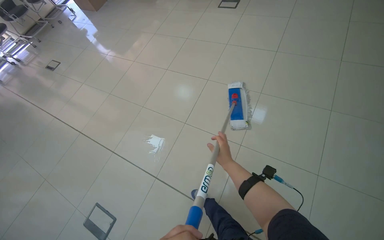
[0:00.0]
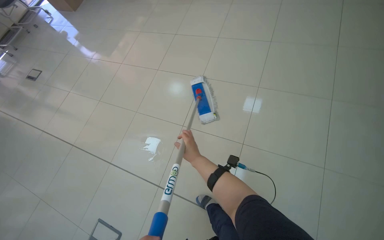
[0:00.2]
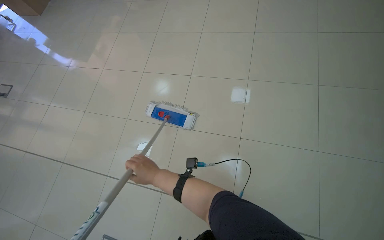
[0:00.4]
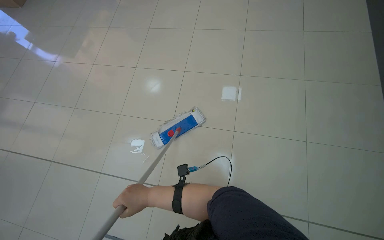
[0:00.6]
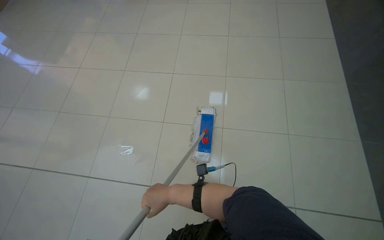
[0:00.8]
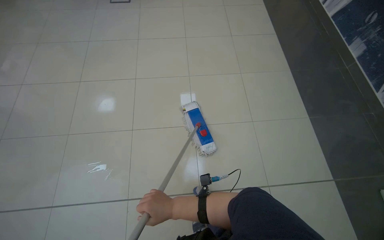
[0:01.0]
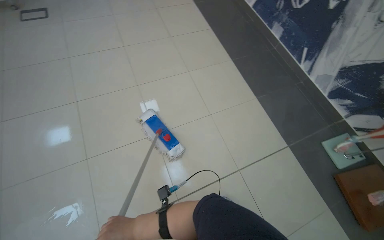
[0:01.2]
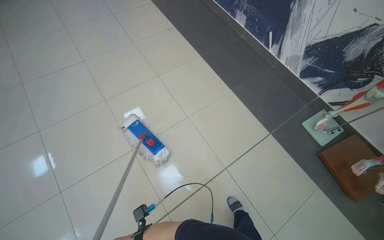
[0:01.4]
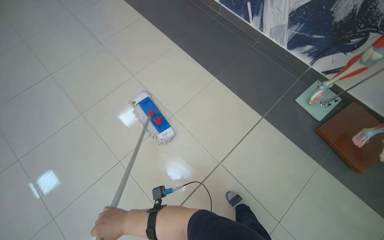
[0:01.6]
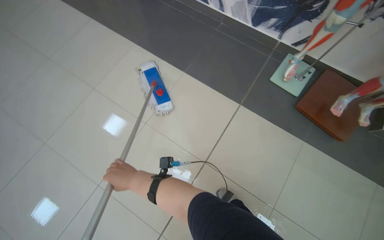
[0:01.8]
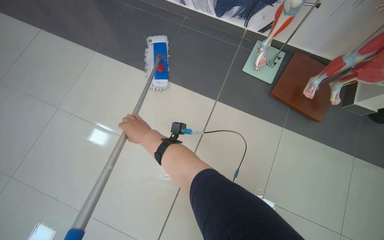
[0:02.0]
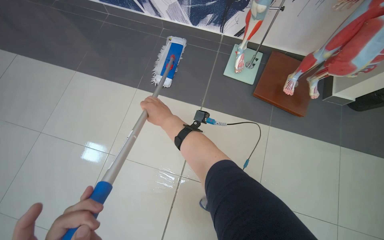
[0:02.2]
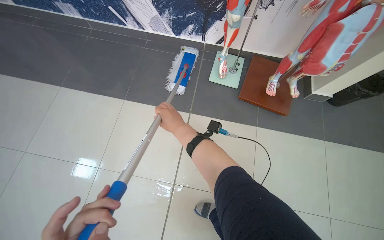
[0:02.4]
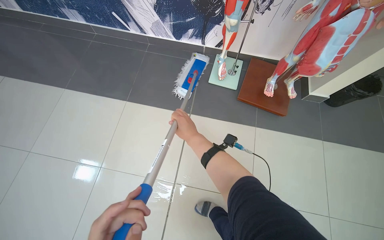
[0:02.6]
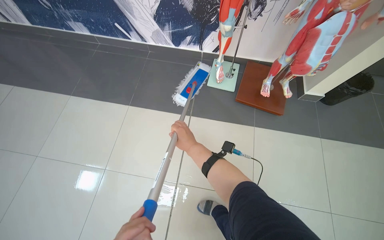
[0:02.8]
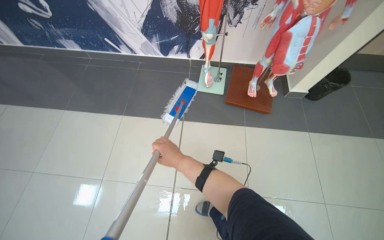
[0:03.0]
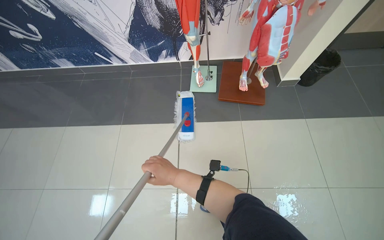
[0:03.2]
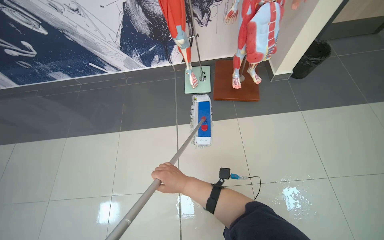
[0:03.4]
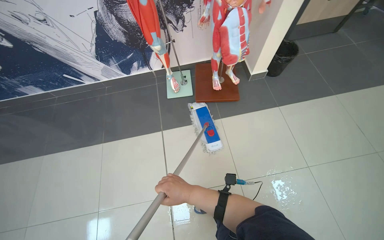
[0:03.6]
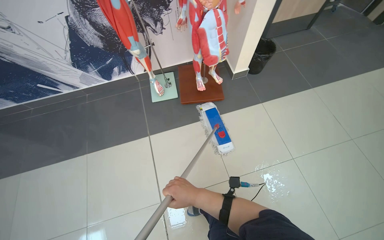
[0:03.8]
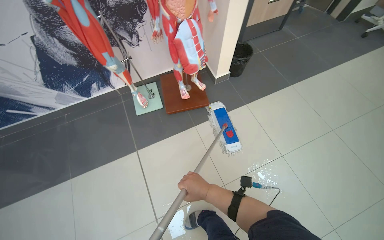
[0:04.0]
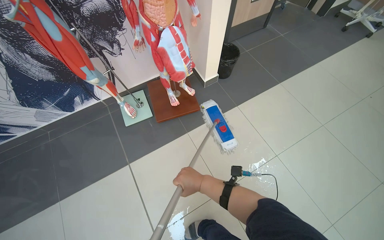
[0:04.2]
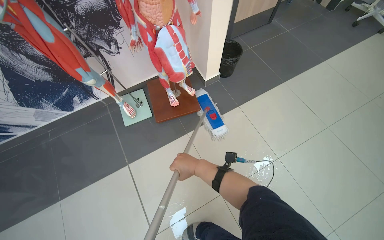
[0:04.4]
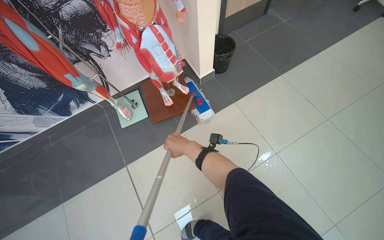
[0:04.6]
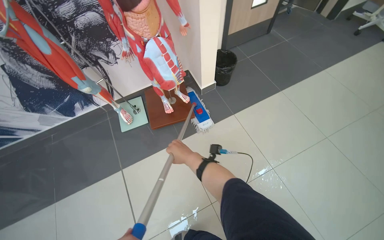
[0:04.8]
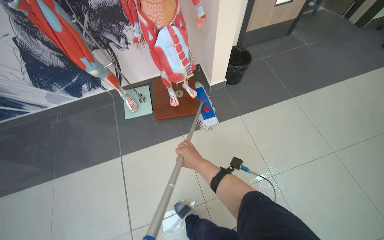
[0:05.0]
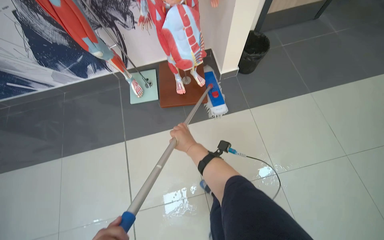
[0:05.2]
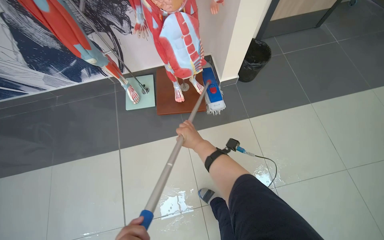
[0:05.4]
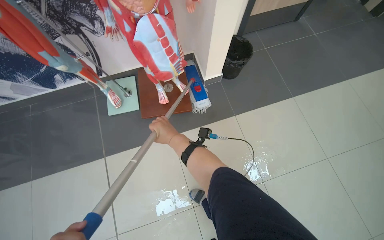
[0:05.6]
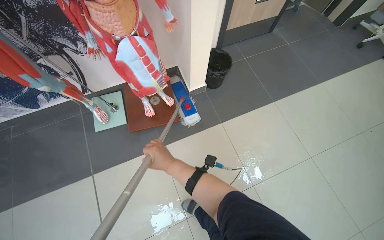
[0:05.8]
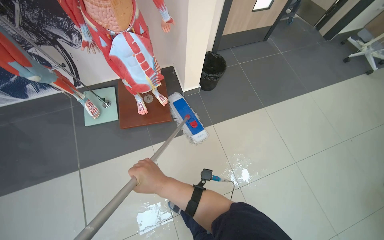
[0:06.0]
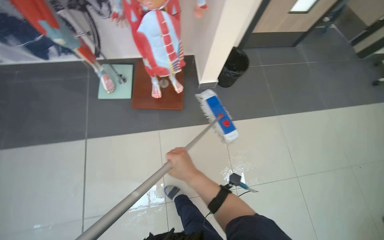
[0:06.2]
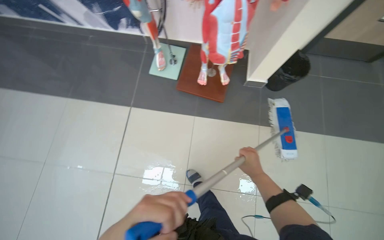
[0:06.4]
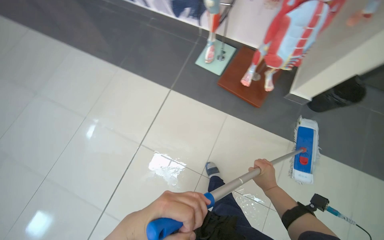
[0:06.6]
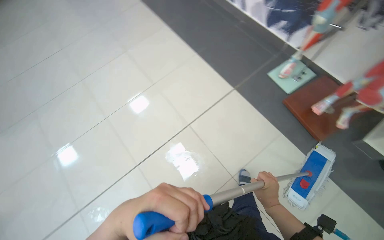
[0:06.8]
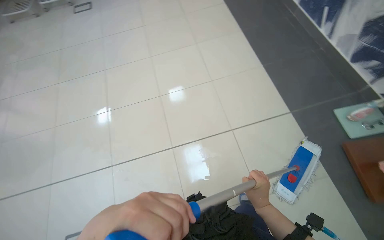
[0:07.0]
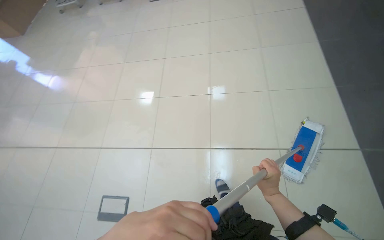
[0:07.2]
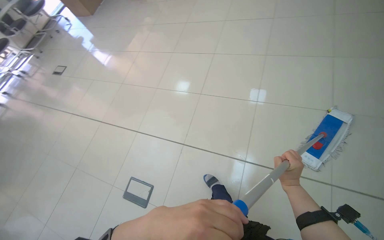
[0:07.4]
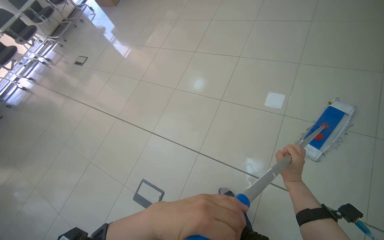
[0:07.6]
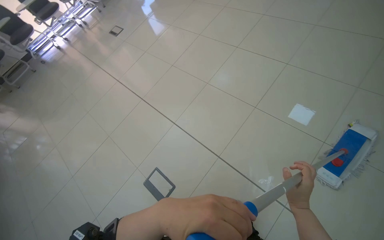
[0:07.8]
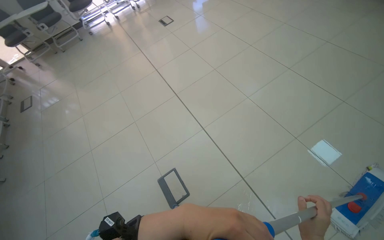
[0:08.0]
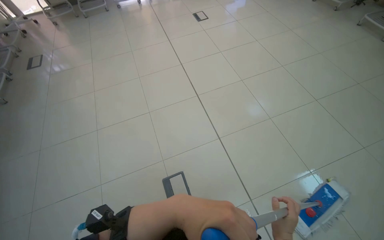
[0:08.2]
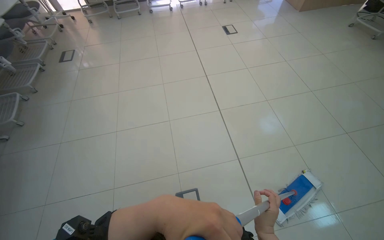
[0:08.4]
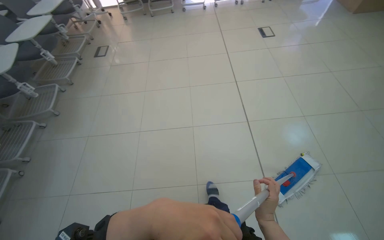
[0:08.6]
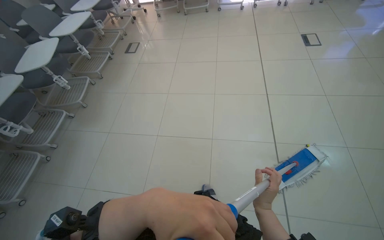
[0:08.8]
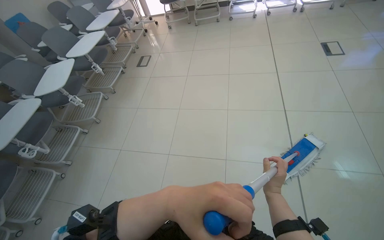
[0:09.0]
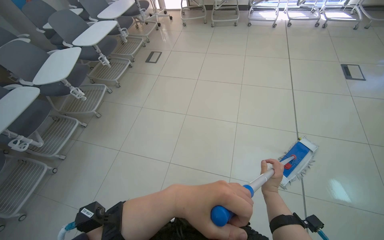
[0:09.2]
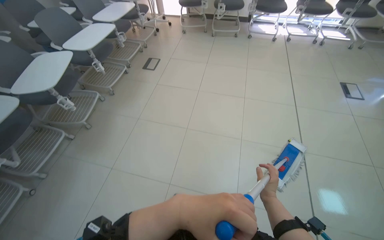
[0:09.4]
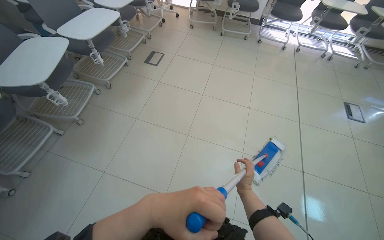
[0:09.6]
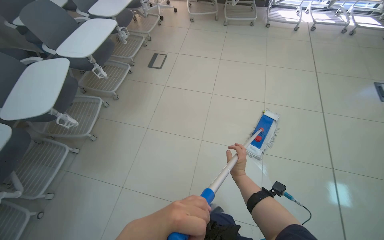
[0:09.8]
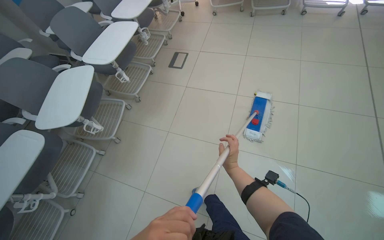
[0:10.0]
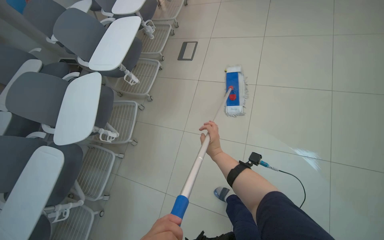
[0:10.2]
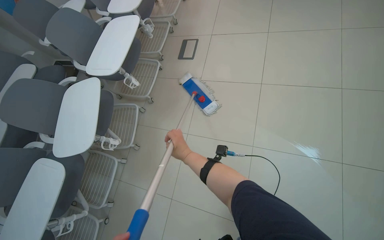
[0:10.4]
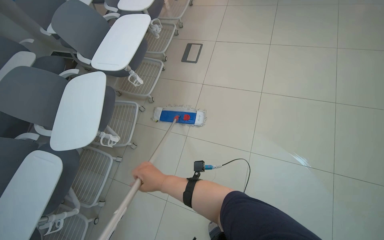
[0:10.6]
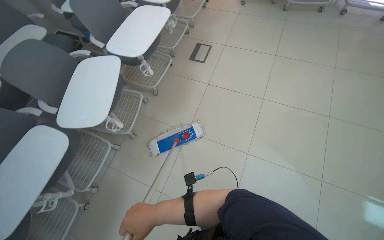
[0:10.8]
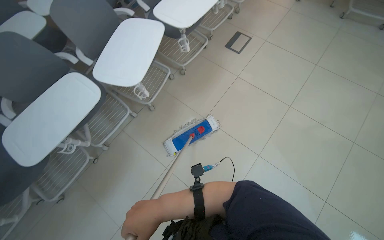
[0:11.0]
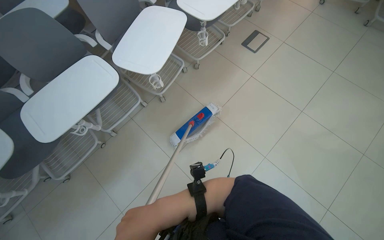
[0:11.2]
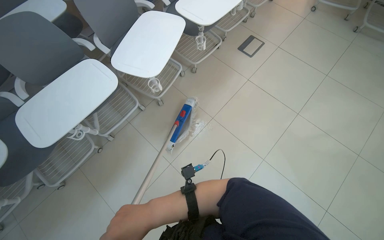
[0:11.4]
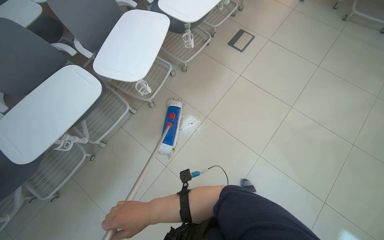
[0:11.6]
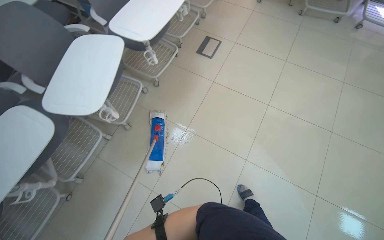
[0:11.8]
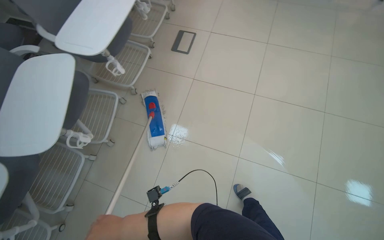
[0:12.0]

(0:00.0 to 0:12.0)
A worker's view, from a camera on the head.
Job: mopping floor.
The whole recording: Mopping the floor. The worker mops the tiled floor, periodically wringing the mop and opening/closing doors to access new areas.
0:00.0 - 0:01.6: The head turns to the right by approximately 55 degrees.
0:01.6 - 0:03.0: The head rotates roughly 40 degrees to the right.
0:03.0 - 0:04.4: The head rotates roughly 35 degrees to the right. The right hand travels to the right by some 35 cm.
0:09.0 - 0:10.4: The camera is carried about 1 m. The view tips downward by approximately 15 degrees.

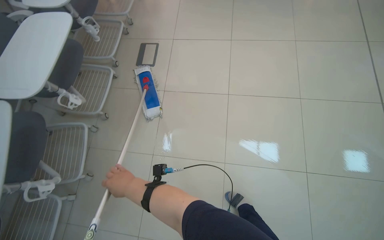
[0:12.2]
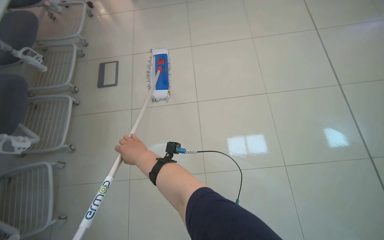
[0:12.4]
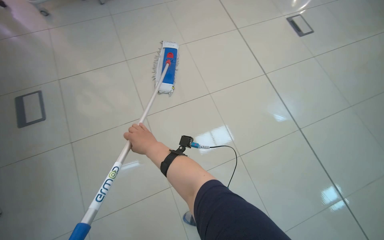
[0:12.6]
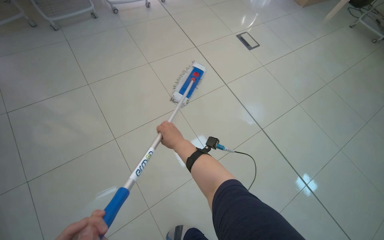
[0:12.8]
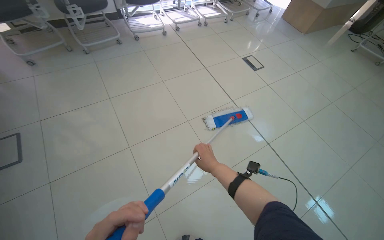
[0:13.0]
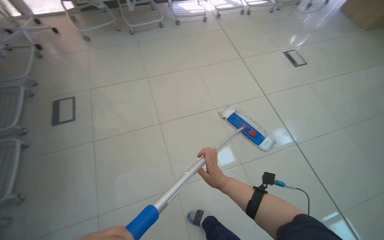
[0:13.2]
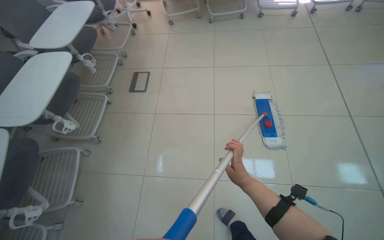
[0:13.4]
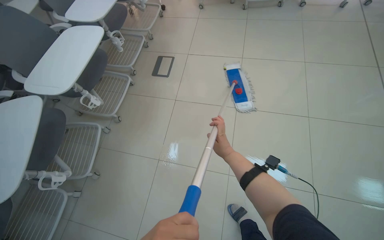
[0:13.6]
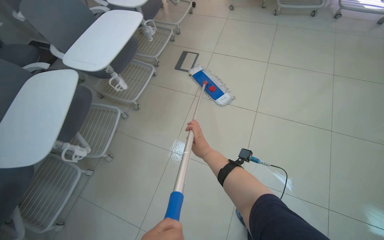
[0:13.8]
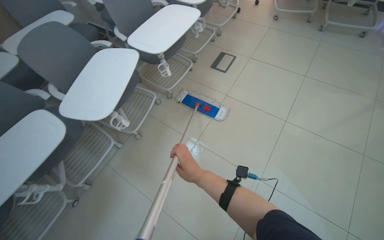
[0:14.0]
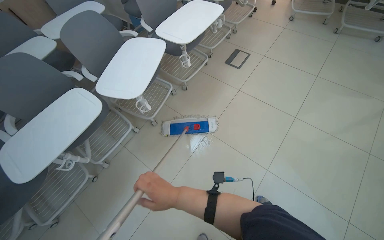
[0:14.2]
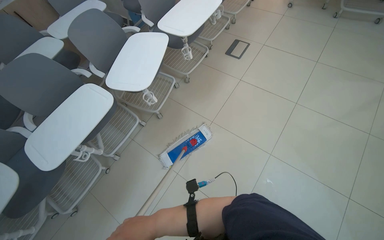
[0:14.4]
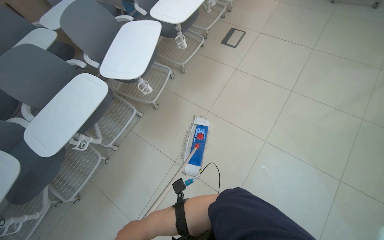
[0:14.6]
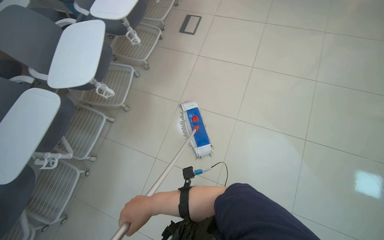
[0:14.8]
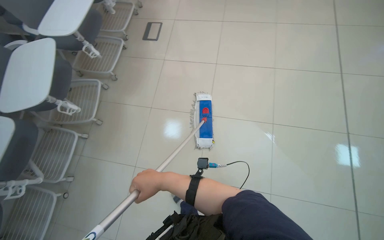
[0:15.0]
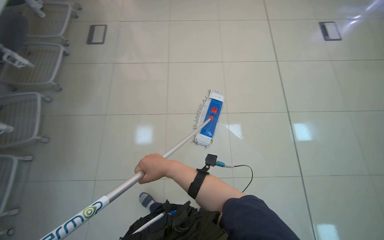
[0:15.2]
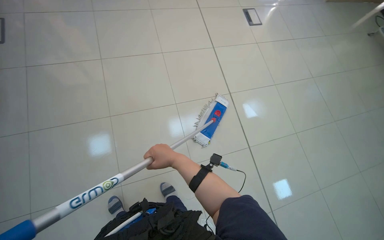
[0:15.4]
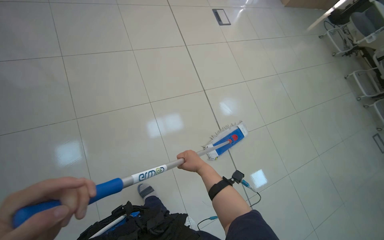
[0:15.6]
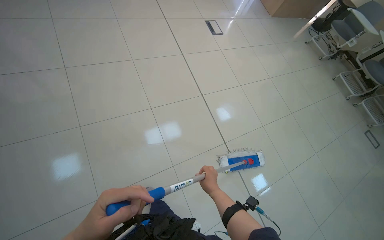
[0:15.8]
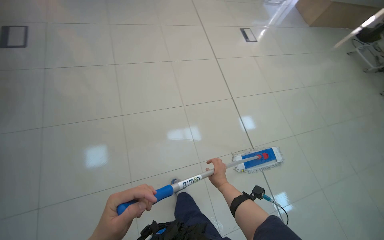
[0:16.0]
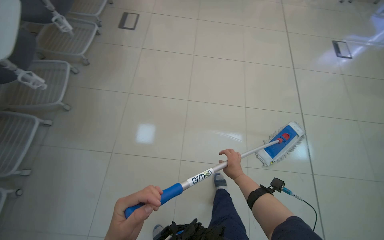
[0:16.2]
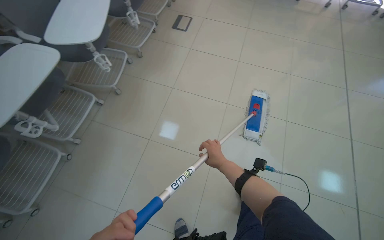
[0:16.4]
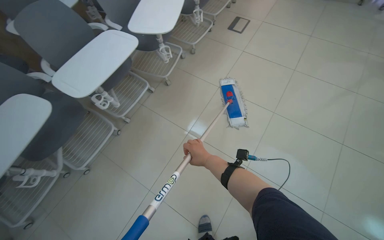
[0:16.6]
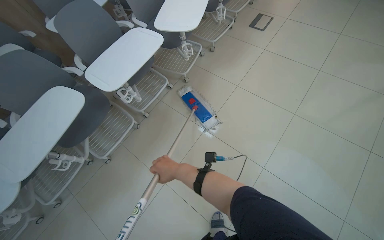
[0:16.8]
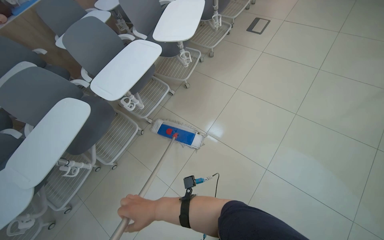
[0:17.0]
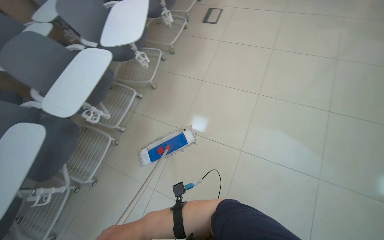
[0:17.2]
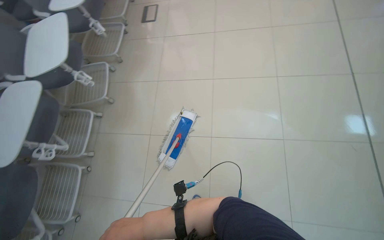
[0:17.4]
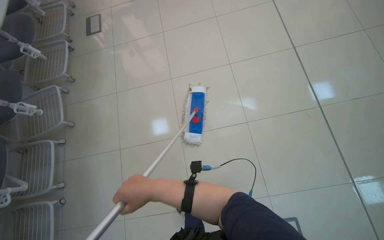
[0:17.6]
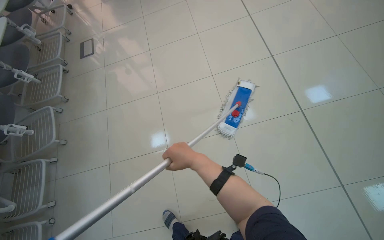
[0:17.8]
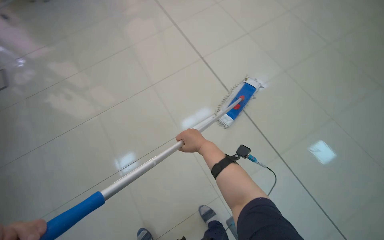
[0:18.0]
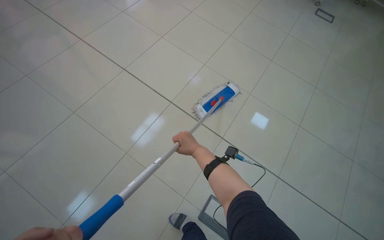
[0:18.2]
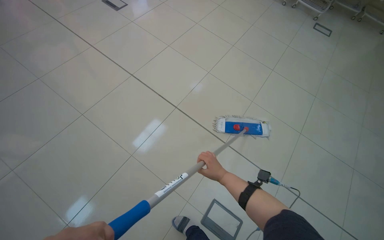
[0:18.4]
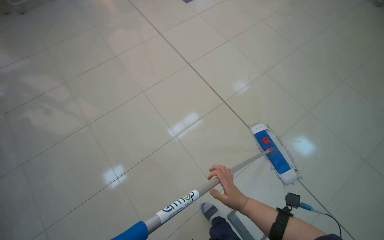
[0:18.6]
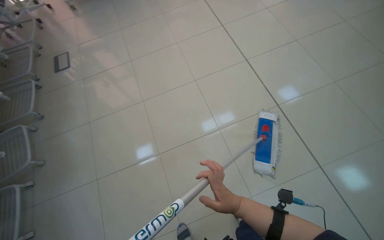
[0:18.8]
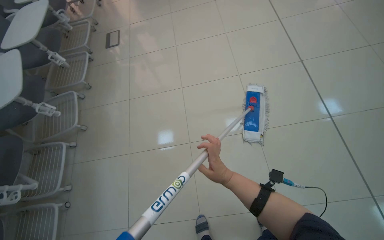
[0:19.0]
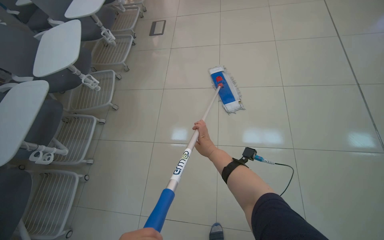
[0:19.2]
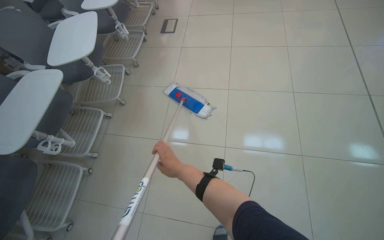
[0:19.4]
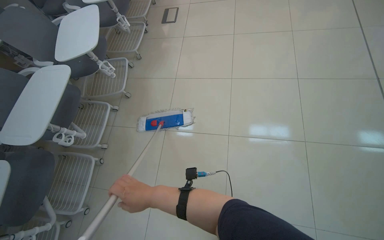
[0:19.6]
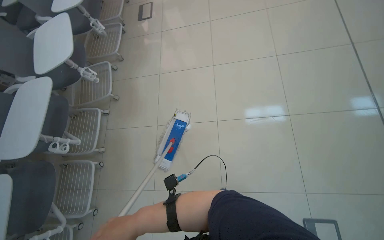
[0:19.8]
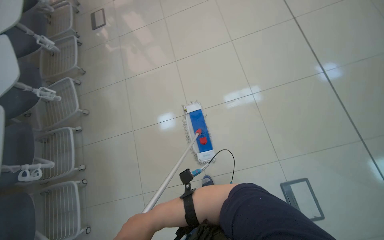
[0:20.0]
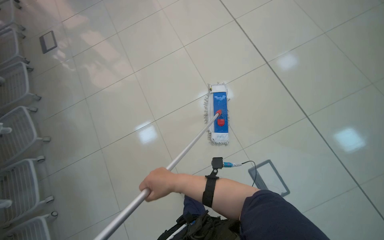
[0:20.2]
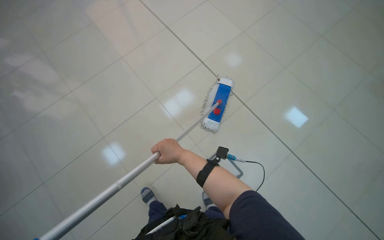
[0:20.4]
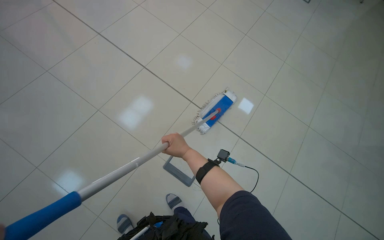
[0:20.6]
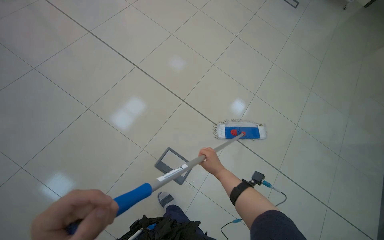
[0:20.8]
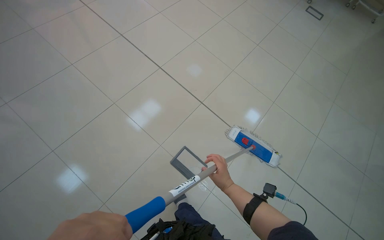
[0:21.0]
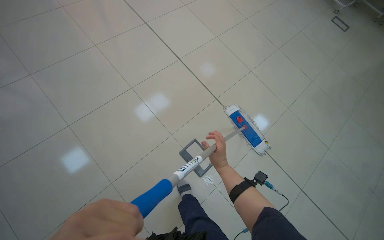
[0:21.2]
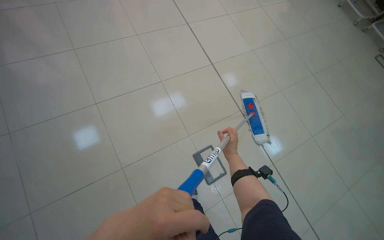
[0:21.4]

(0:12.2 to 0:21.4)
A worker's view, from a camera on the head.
Job: mopping floor.
The whole recording: Mopping the floor. The worker mops the tiled floor, periodically wringing the mop and opening/closing doors to access new areas.
0:12.2 - 0:13.8: The wearer looks roughly 50 degrees further to the left.
0:13.8 - 0:15.2: The wearer moves roughly 60 cm. The head rotates some 20 degrees to the right.
0:16.8 - 0:18.4: The wearer moves some 80 cm. The wearer looks some 65 degrees further to the right.
0:19.8 - 0:21.4: The camera pitches upward, by approximately 15 degrees.
